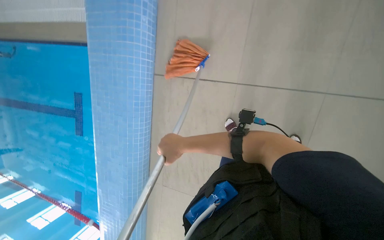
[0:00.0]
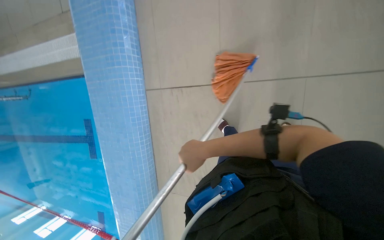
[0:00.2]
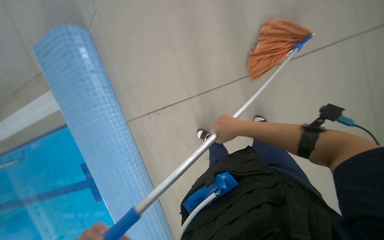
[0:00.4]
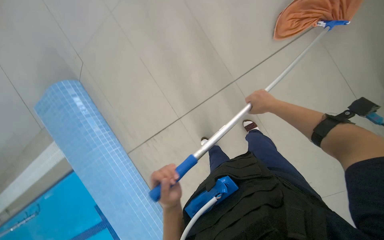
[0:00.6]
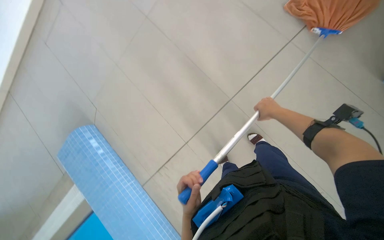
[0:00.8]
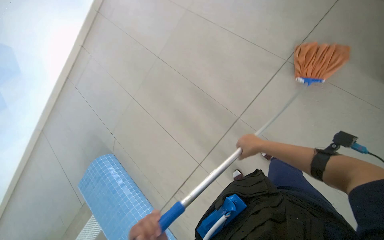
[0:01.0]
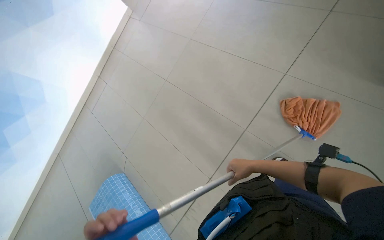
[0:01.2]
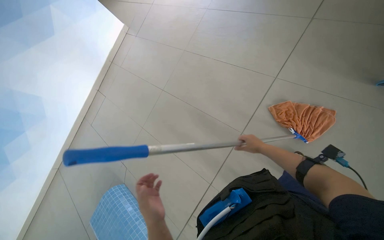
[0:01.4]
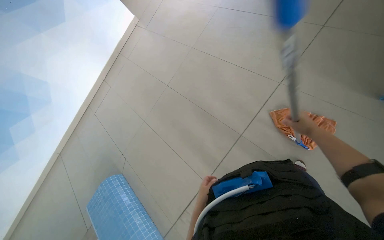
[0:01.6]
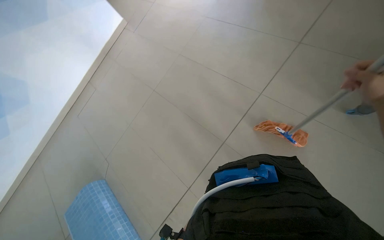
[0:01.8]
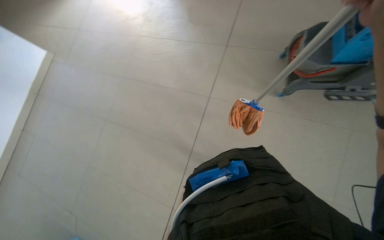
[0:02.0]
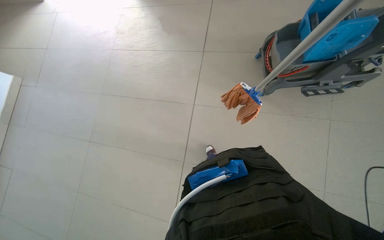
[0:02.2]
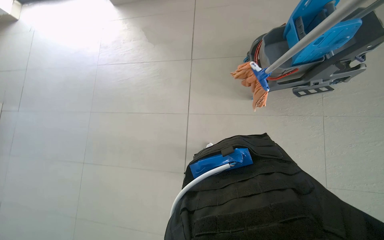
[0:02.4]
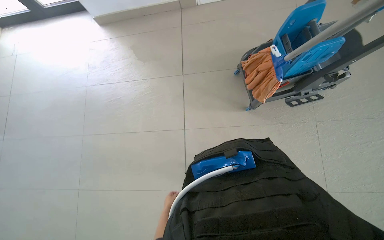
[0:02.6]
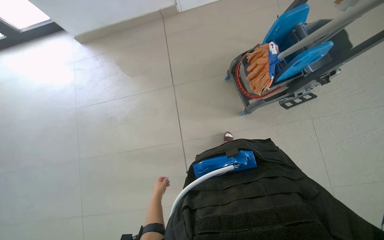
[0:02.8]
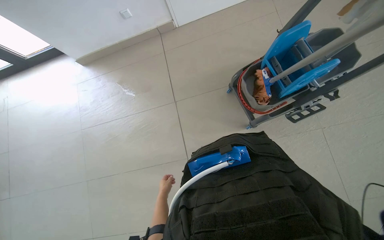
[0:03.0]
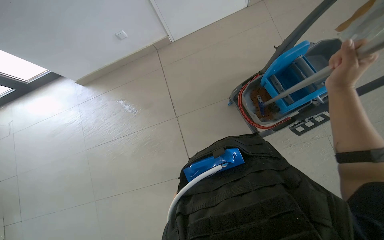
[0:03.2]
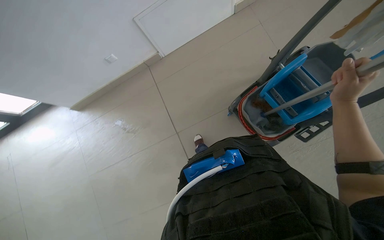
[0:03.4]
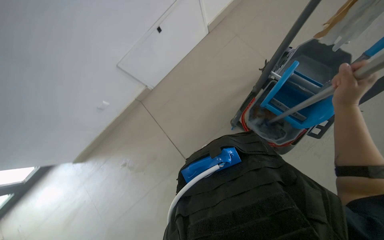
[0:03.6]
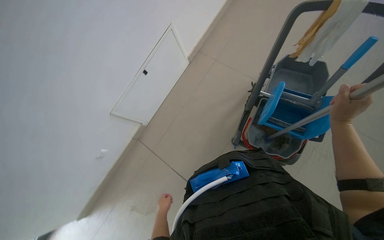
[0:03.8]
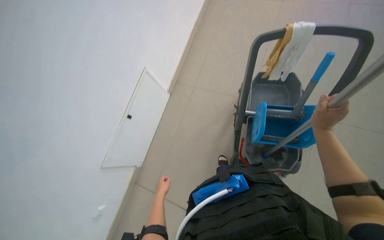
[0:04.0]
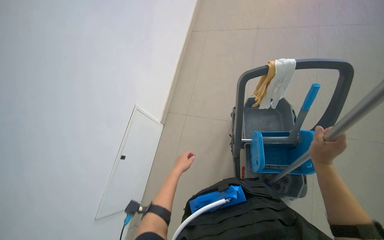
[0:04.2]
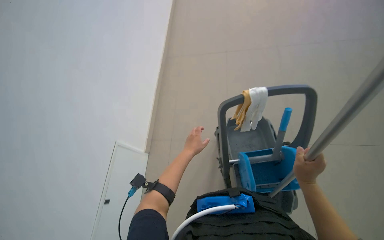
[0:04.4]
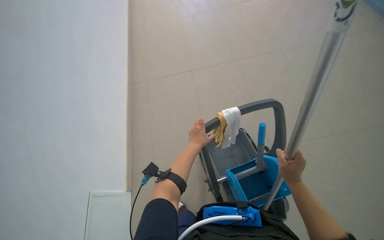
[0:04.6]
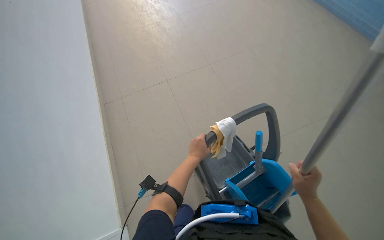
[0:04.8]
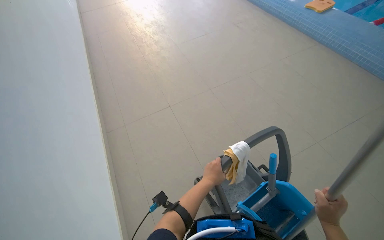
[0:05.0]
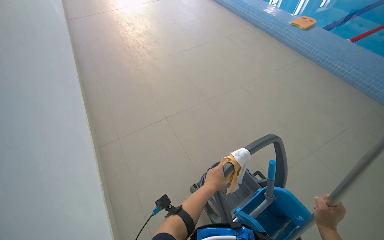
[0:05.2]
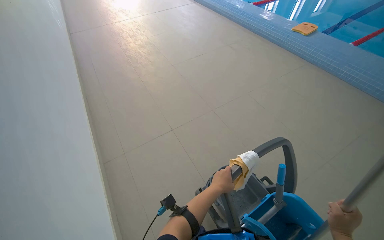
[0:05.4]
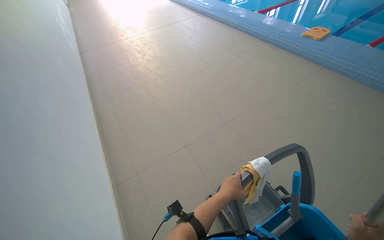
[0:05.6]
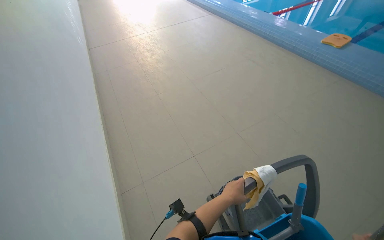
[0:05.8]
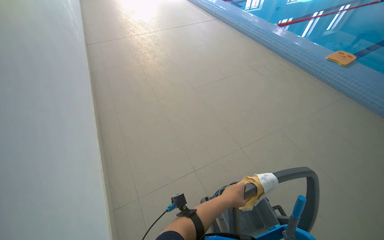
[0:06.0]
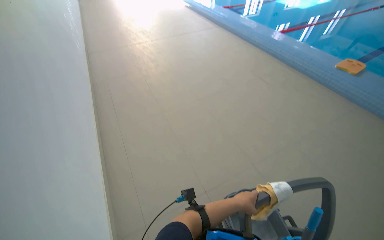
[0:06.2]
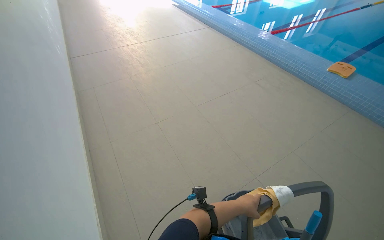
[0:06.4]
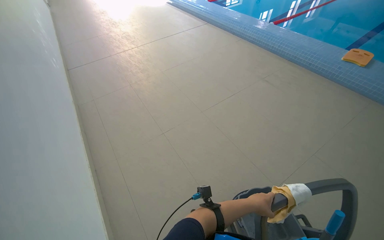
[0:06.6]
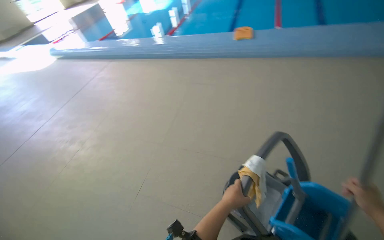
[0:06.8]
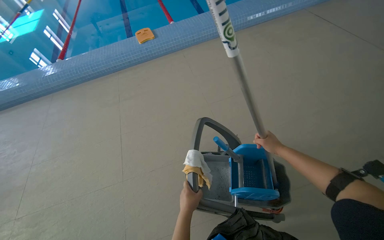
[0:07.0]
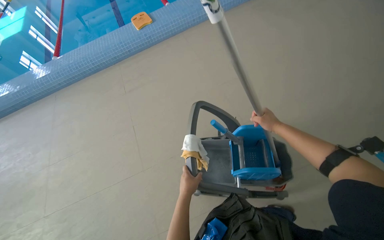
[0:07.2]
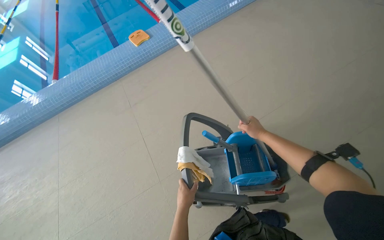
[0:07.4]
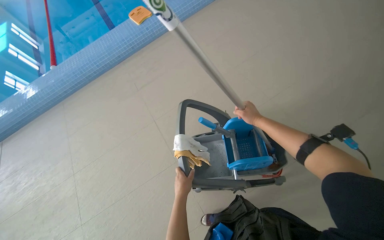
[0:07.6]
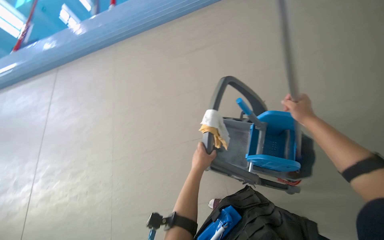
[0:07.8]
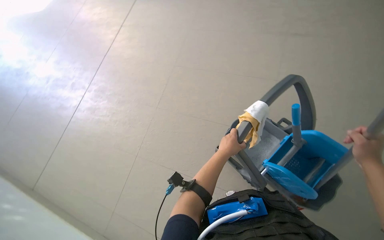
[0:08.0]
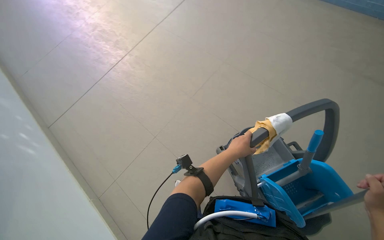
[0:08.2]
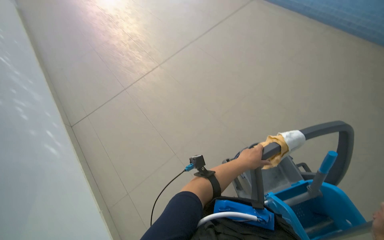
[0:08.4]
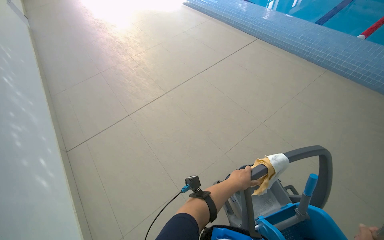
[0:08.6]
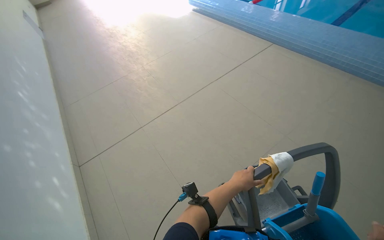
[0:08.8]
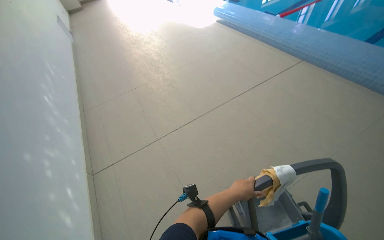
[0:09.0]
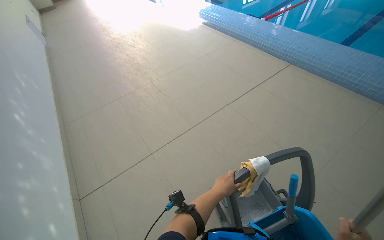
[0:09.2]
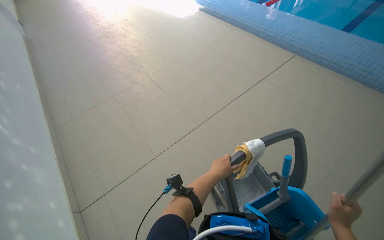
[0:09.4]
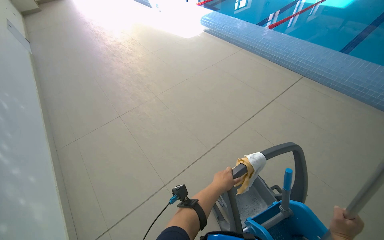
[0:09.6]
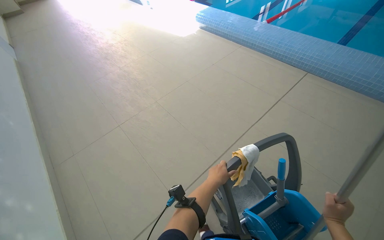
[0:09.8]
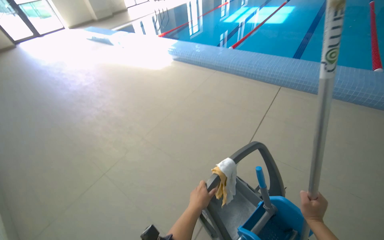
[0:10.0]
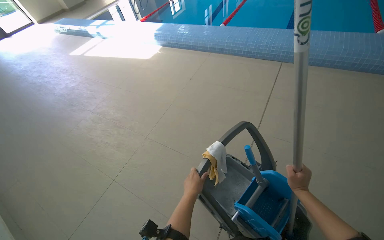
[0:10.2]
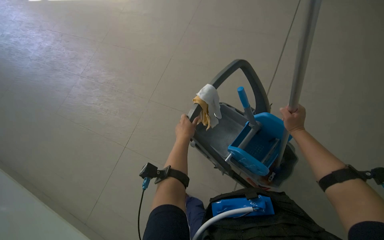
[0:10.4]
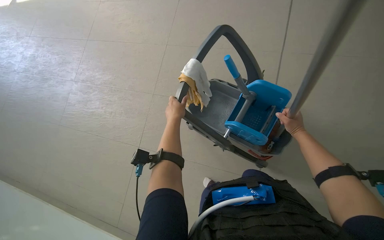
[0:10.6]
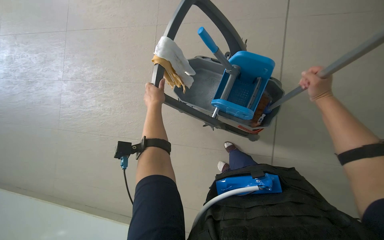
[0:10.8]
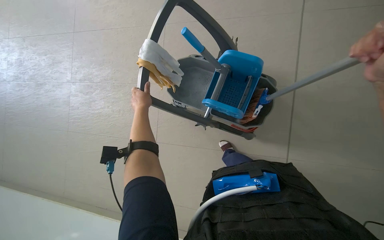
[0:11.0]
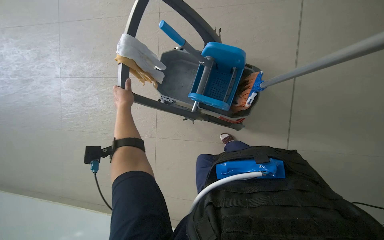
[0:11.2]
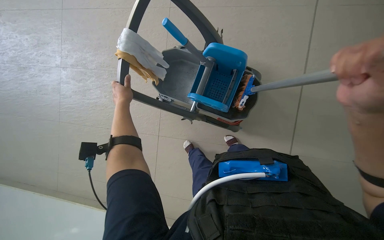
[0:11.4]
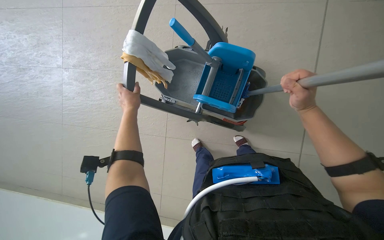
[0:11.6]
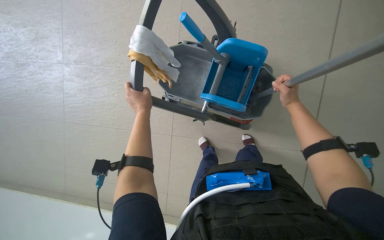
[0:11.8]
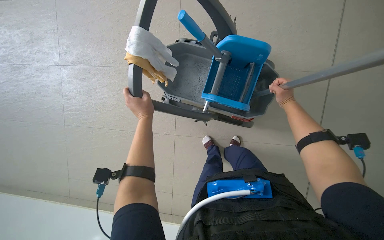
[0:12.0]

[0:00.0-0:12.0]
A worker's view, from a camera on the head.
Job: mopping floor.
The whole recording: Mopping pool deck. The worker dips and wrings a mop, then mops the tiled floor around the swimming pool, and wrings the mop again.
0:00.0 to 0:01.6: The camera travels roughly 50 cm. The camera is aimed approximately 15 degrees further to the left. The view tips upward by approximately 45 degrees. The scene rotates counterclockwise by some 50 degrees.
0:01.6 to 0:03.0: The head rotates roughly 35 degrees to the right. The wearer looks roughly 15 degrees further upward.
0:03.0 to 0:04.4: The head travels roughly 50 cm. The head rotates roughly 60 degrees to the right. The view tilts about 45 degrees upward.
0:04.4 to 0:06.0: The head turns to the right by approximately 20 degrees. The wearer looks approximately 25 degrees further upward.
0:06.0 to 0:07.6: The wearer's head swings about 65 degrees to the right.
0:09.0 to 0:10.4: The camera travels approximately 1.5 m. The head rotates roughly 35 degrees to the right. The wearer looks about 15 degrees further downward.
0:10.4 to 0:12.0: The view tilts some 20 degrees downward.

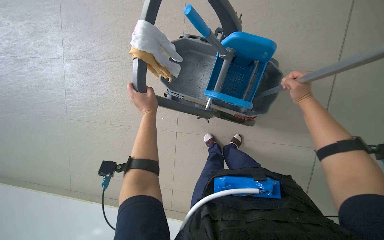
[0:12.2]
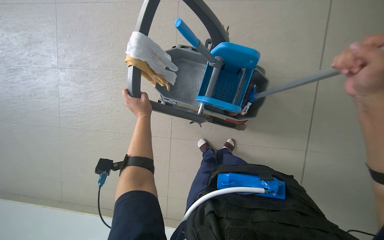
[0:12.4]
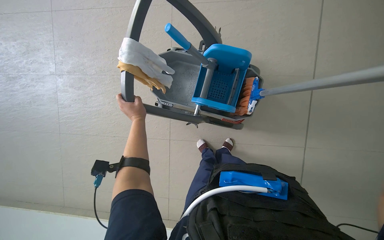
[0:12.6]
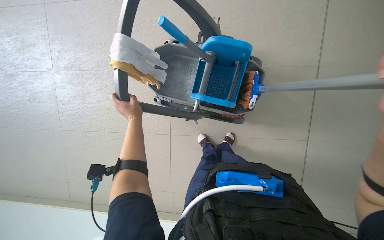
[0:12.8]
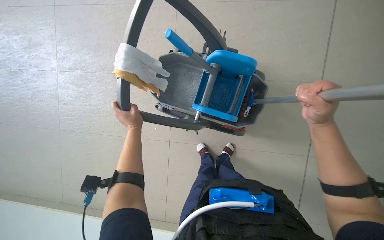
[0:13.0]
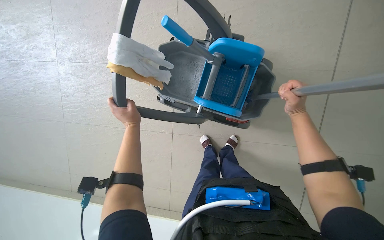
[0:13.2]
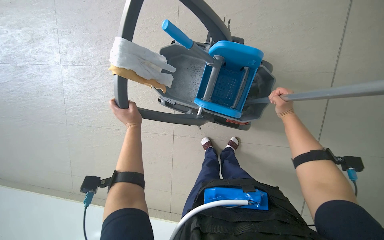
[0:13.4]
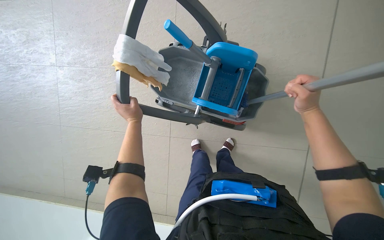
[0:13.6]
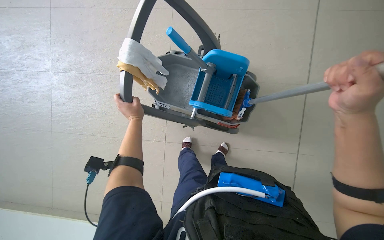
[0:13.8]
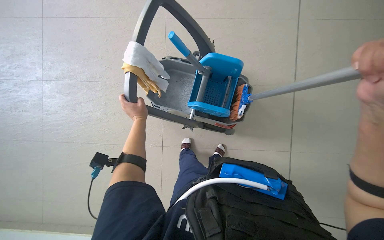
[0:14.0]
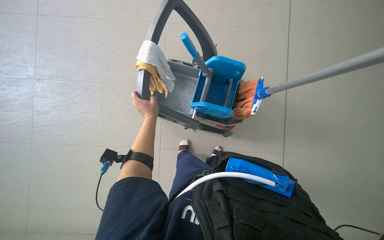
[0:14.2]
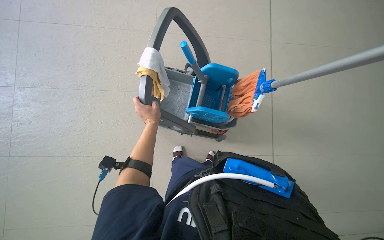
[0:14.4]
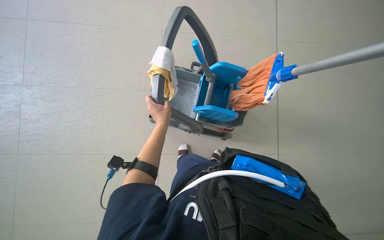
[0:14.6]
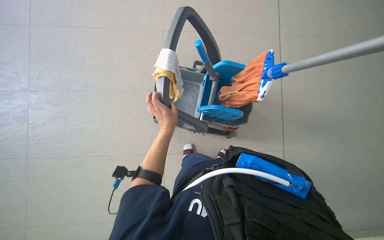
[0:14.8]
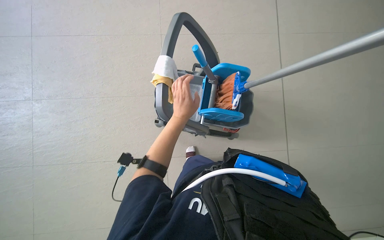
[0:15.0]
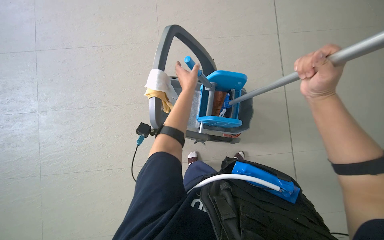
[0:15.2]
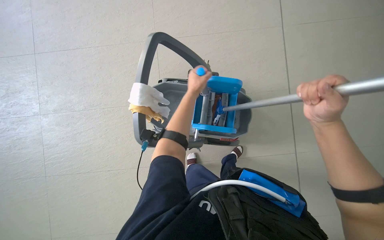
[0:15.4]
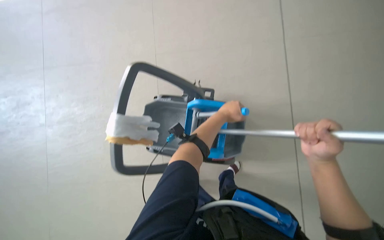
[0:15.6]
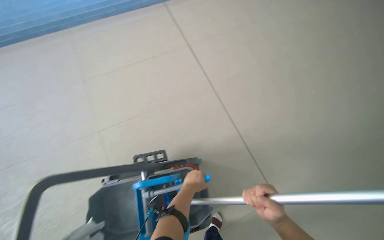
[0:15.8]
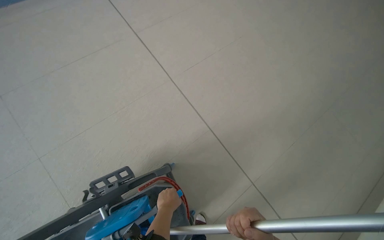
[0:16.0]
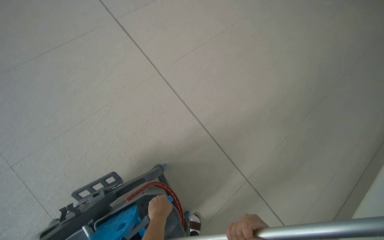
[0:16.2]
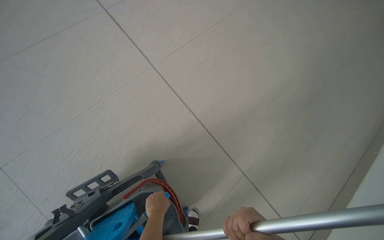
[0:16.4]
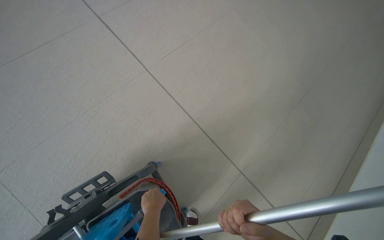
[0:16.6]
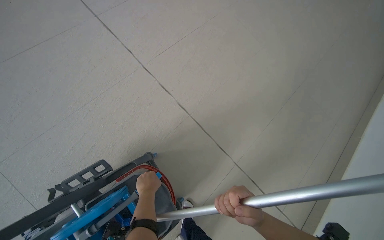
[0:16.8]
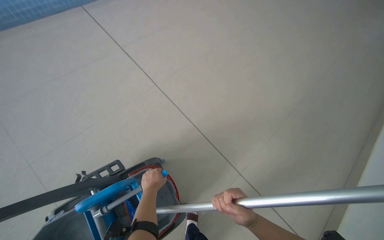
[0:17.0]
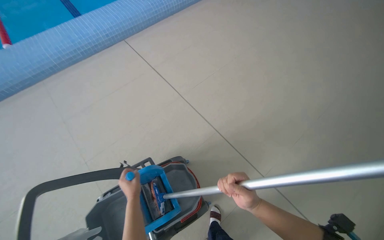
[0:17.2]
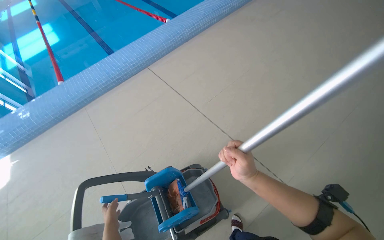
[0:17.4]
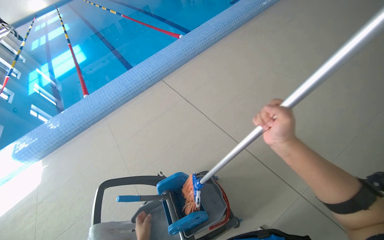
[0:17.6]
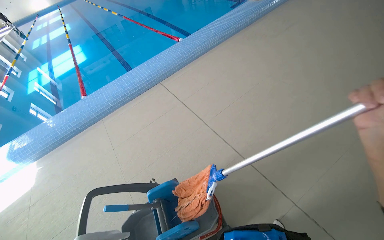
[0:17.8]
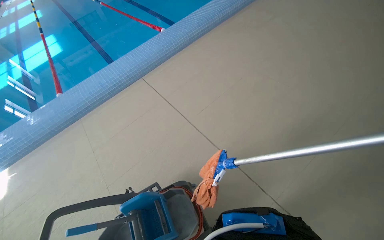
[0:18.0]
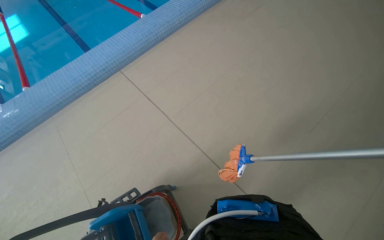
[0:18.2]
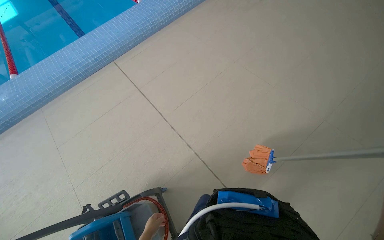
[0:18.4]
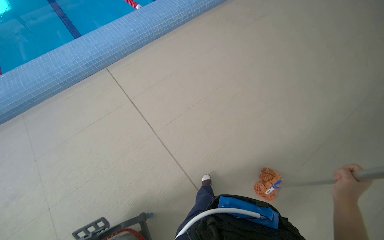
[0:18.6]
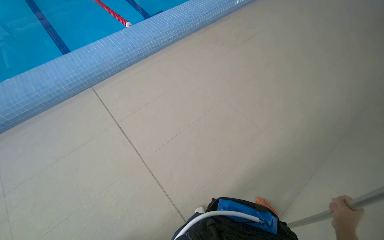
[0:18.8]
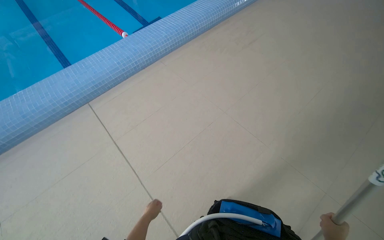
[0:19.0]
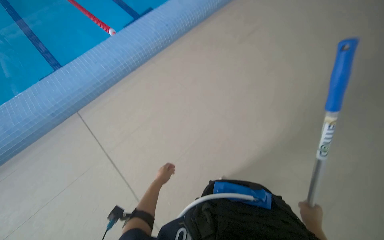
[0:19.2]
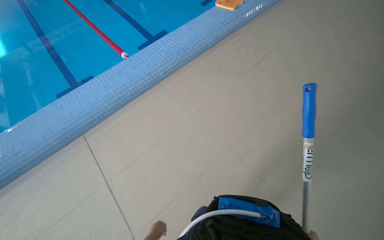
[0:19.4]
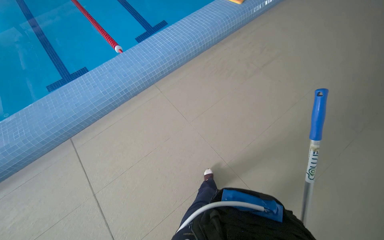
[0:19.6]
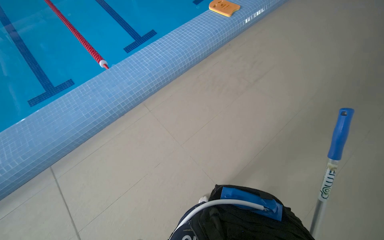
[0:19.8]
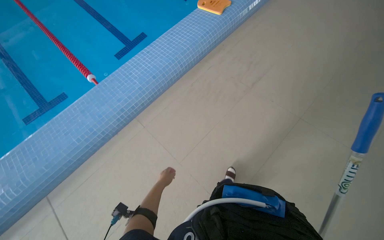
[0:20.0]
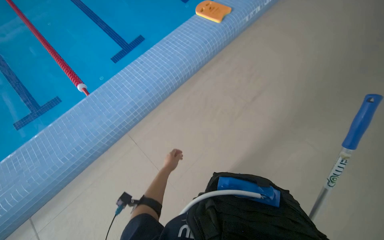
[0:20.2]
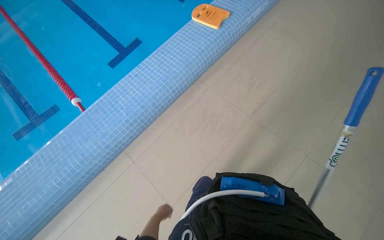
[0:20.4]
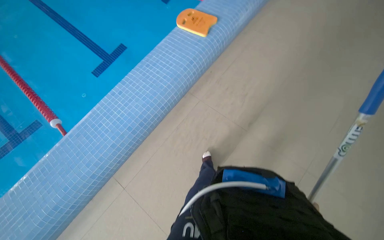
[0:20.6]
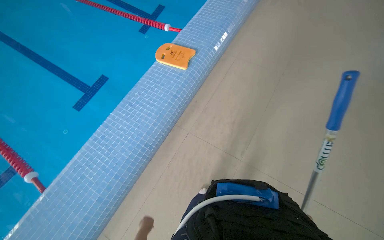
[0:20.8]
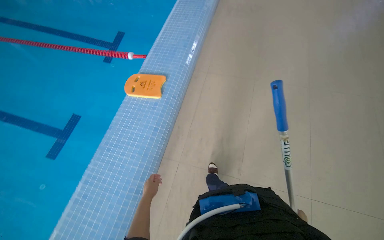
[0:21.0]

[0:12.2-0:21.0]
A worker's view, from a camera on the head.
Job: mopping floor.
The whole recording: Mopping pool deck. The worker dips and wrings a mop, then mops the tiled floor around the swimming pool, and wrings the mop again.
0:13.6 to 0:15.2: The left hand travels up the picture, to the right and nearer to the camera by about 20 cm.
0:15.2 to 0:16.6: The wearer moves roughly 70 cm. The head turns to the right by about 40 degrees.
0:16.6 to 0:18.0: The wearer moves approximately 60 cm. The camera is aimed about 25 degrees further to the left. The wearer looks approximately 20 degrees further upward.
0:18.0 to 0:19.6: The camera travels roughly 1.5 m.
0:19.6 to 0:21.0: The camera travels some 40 cm.
